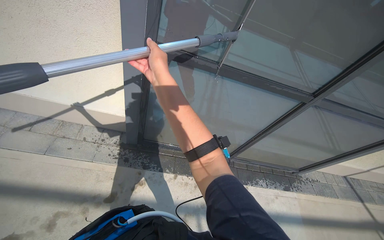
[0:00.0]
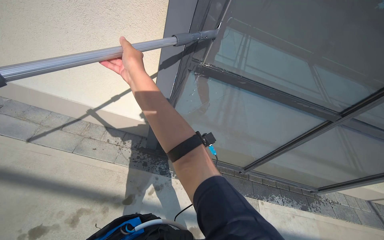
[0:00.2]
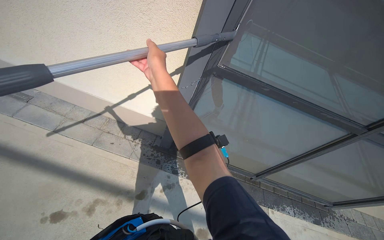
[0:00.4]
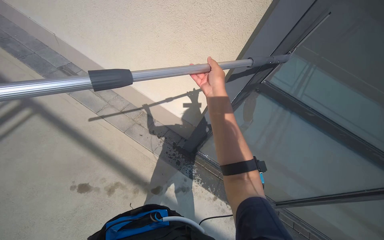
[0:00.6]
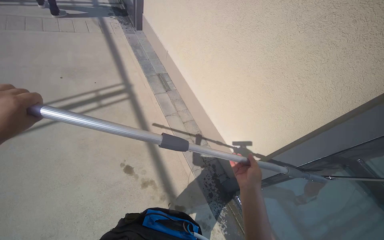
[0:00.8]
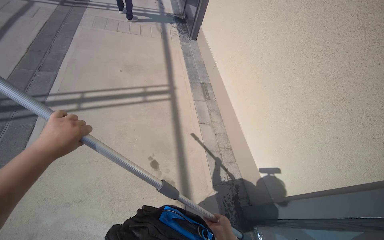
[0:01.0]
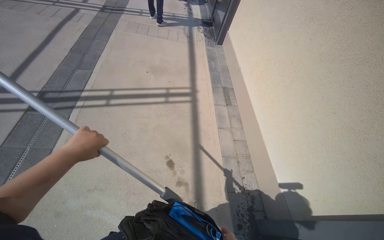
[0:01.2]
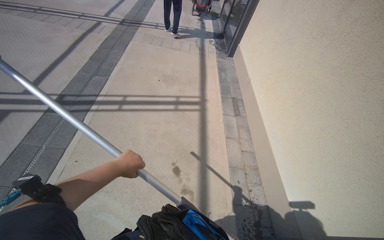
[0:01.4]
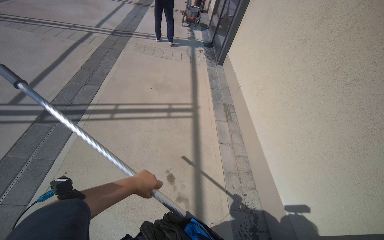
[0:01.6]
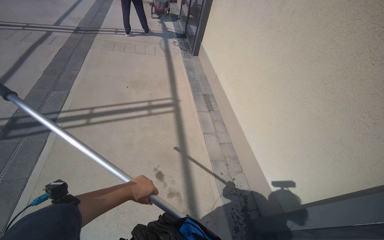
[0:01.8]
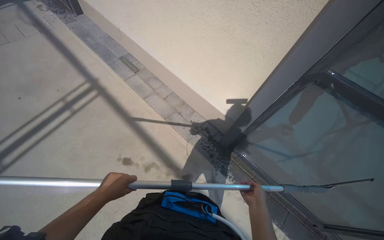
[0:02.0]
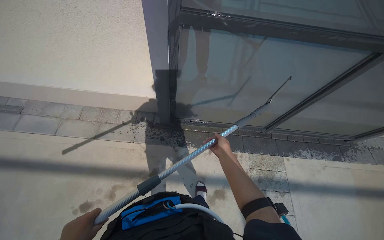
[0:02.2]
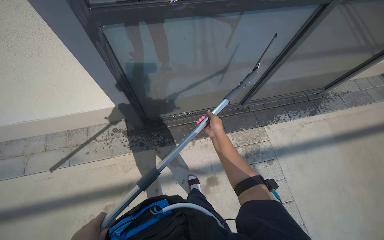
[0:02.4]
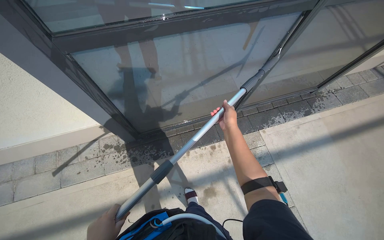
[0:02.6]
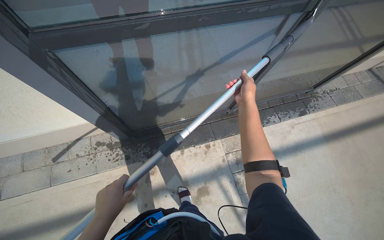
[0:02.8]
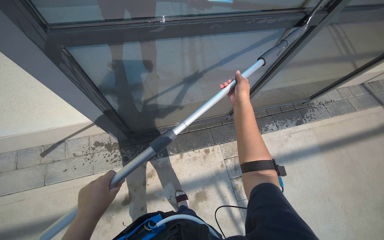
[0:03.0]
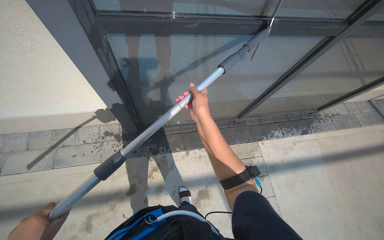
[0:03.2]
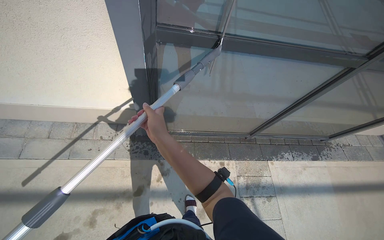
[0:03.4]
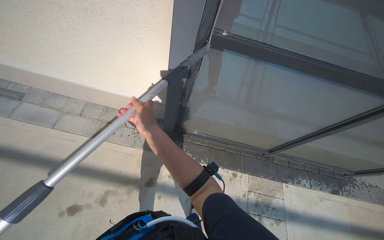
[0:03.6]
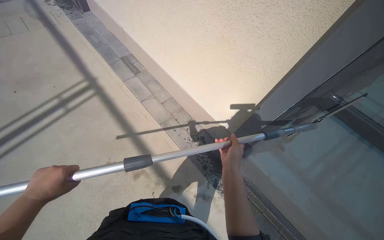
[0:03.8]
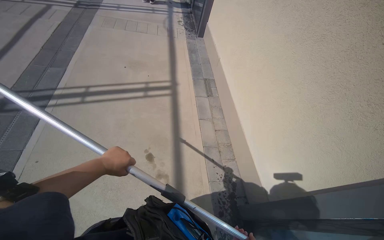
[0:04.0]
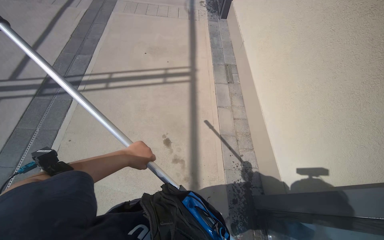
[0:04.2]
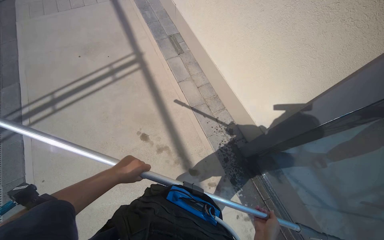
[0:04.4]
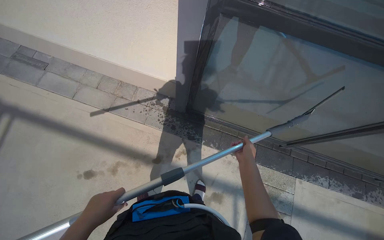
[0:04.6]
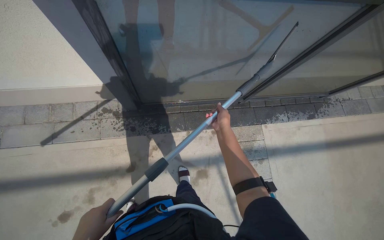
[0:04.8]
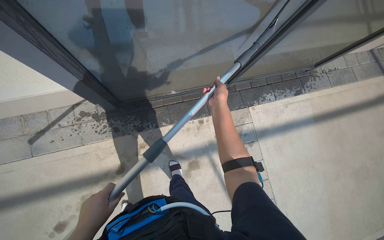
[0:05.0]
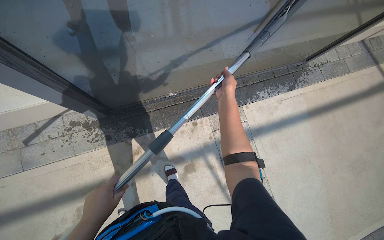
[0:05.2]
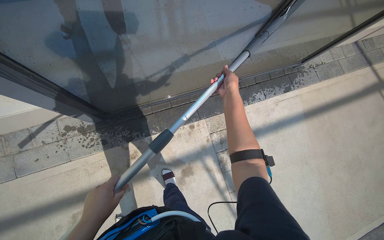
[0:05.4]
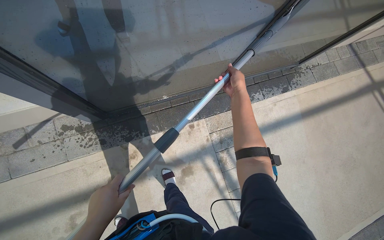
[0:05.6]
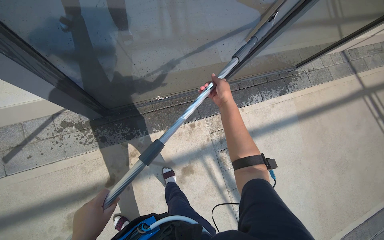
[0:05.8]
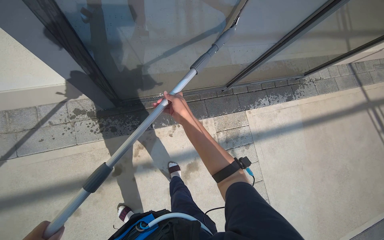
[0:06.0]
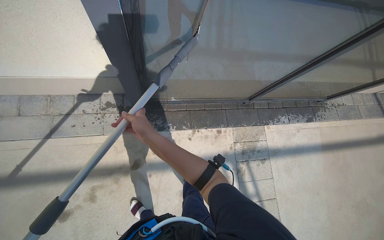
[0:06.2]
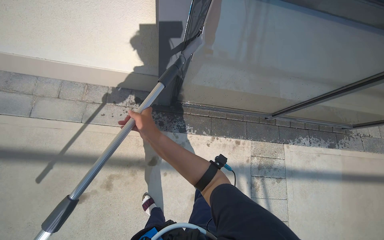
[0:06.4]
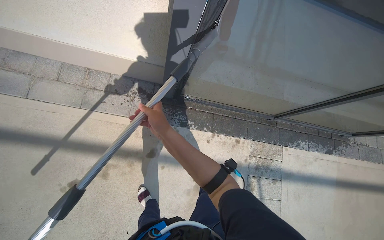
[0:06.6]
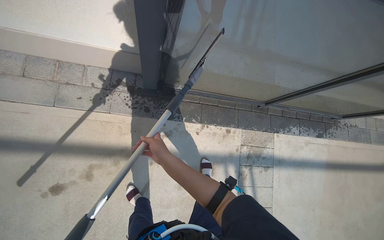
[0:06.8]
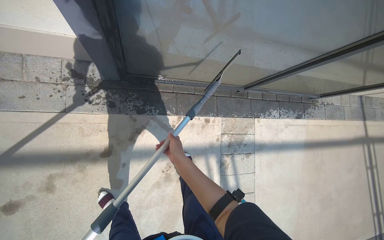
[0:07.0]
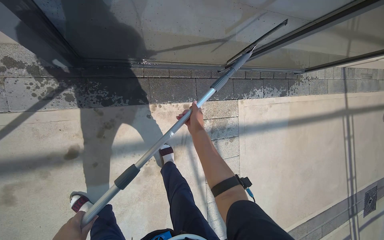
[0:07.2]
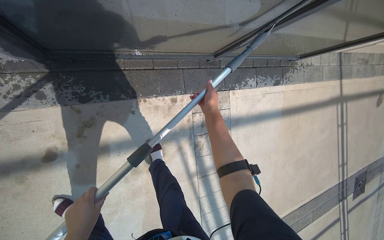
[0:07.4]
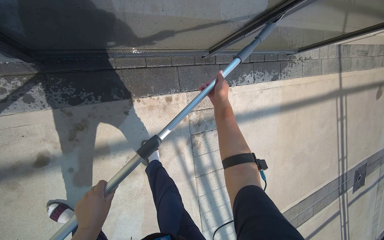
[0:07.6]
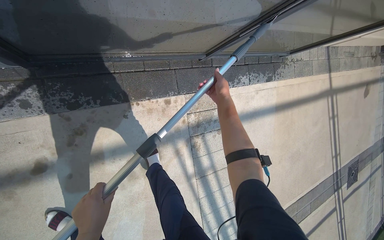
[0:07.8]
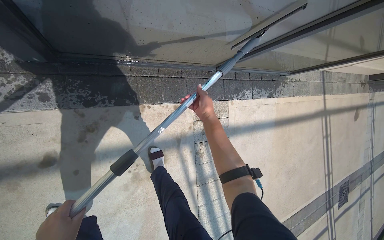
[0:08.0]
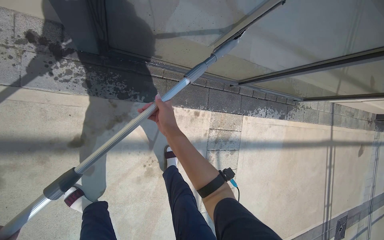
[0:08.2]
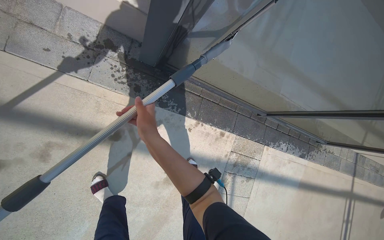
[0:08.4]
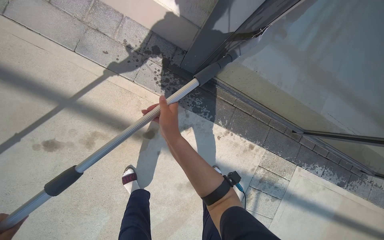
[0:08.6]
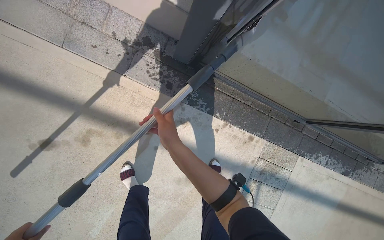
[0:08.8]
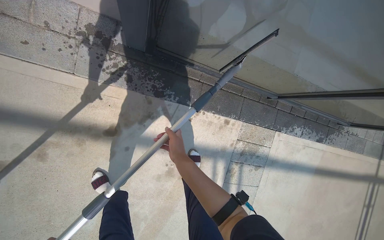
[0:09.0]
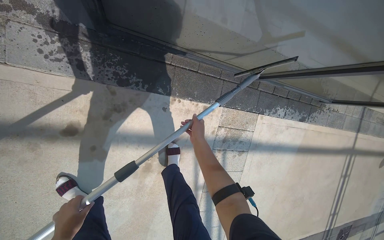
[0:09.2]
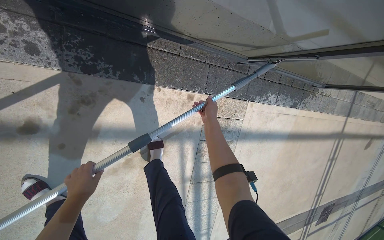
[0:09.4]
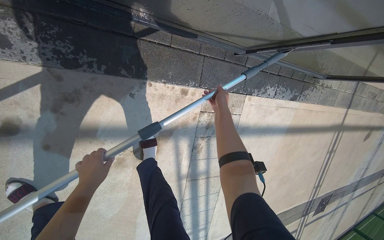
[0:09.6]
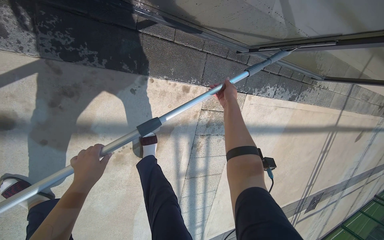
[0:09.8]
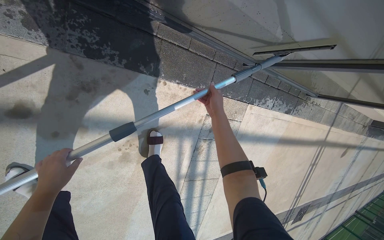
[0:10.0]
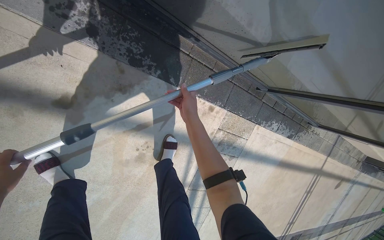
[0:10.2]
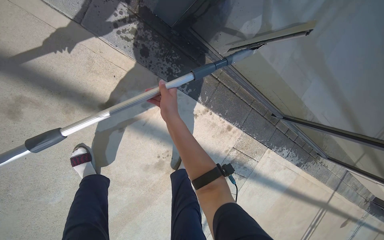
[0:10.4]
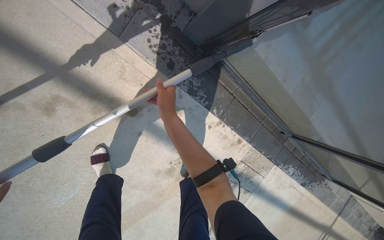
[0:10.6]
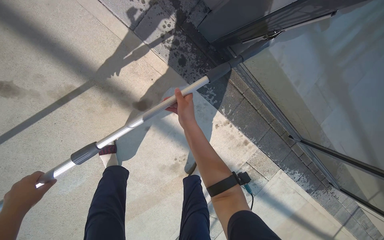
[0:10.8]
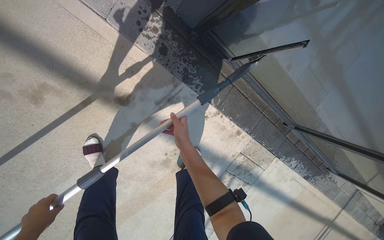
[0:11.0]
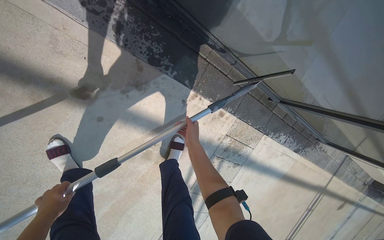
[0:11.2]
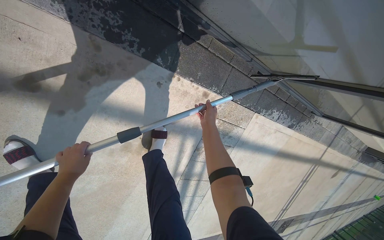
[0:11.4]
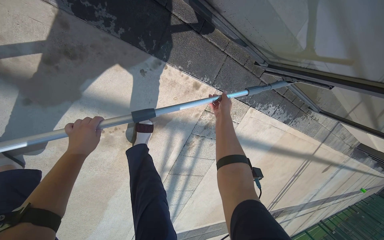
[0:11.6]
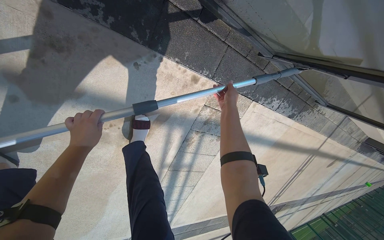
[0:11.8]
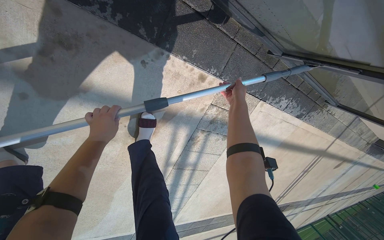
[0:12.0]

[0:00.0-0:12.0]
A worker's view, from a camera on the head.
Job: wiping surfaces.
The whole recording: Cleaning glass window with squeegee. The worker cleans the glass window using a squeegee, then a long pole with a squeegee attachment.
0.0 to 1.6 s: The head turns to the left by approximately 85 degrees. The wearer looks roughly 25 degrees further upward.
3.0 to 4.4 s: The camera is carried approximately 40 cm. The head turns to the left by approximately 80 degrees.
4.4 to 6.0 s: The head turns to the right by roughly 85 degrees. The view tips downward by some 15 degrees.
6.0 to 7.6 s: The view tips downward by roughly 15 degrees. The right hand moves to the right, approximately 30 cm.
7.6 to 9.0 s: The right hand moves to the left, about 60 cm.
9.0 to 10.4 s: The right hand goes approximately 10 cm up the picture, and moves about 50 cm to the right and comes back.
10.4 to 12.0 s: The camera travels roughly 40 cm. The view tilts roughly 20 degrees downward.

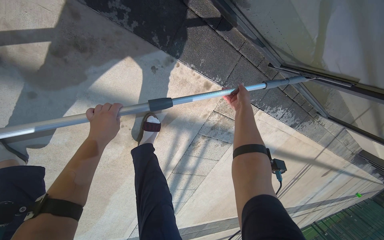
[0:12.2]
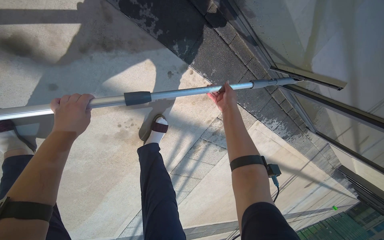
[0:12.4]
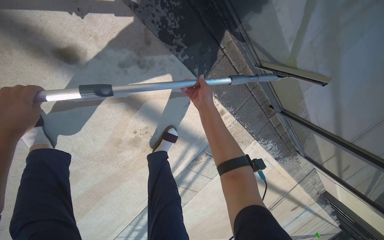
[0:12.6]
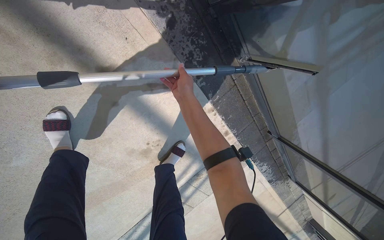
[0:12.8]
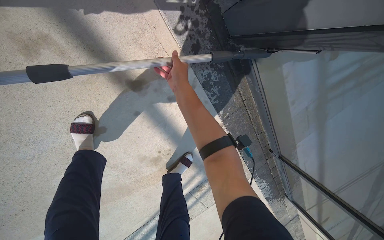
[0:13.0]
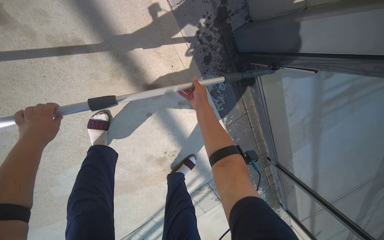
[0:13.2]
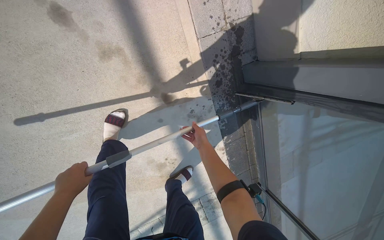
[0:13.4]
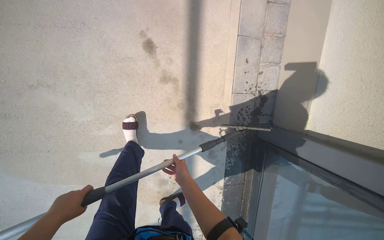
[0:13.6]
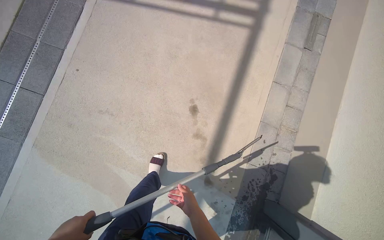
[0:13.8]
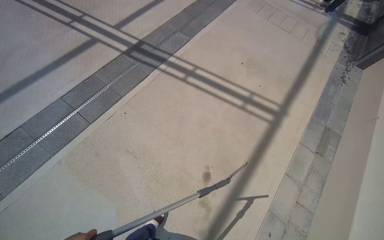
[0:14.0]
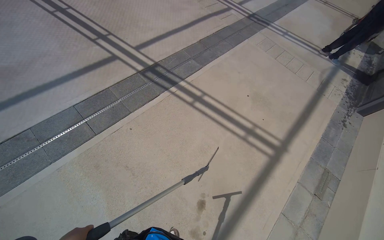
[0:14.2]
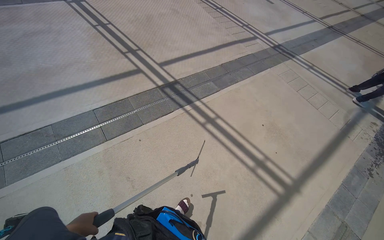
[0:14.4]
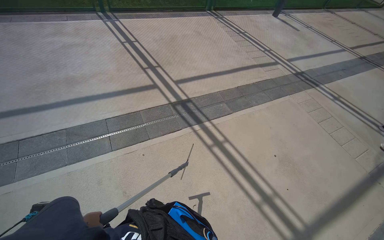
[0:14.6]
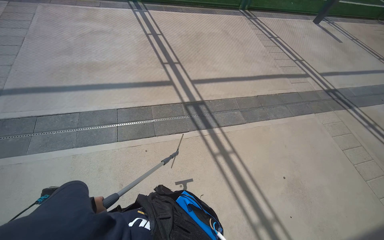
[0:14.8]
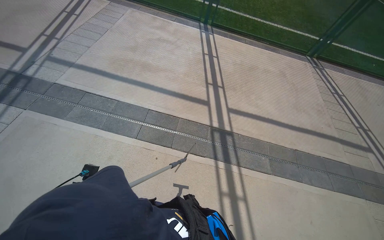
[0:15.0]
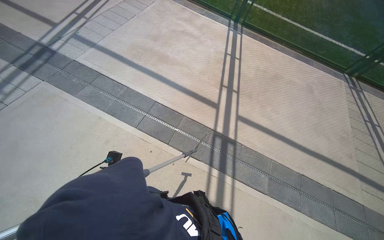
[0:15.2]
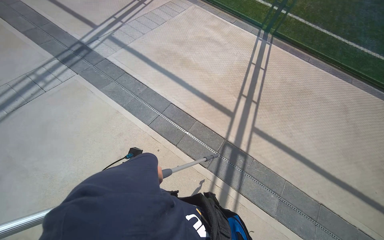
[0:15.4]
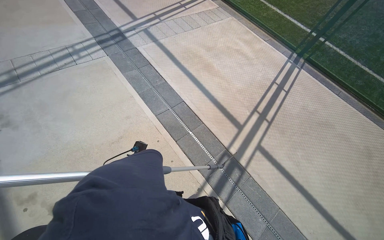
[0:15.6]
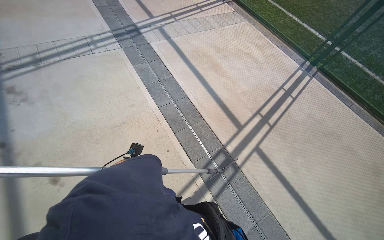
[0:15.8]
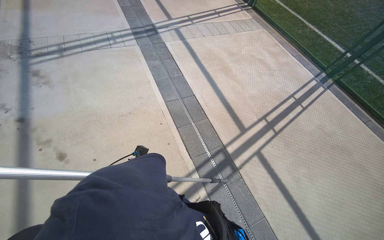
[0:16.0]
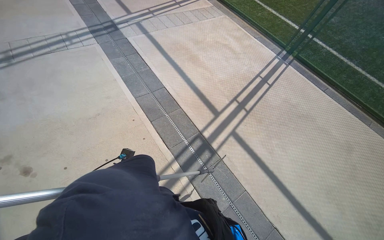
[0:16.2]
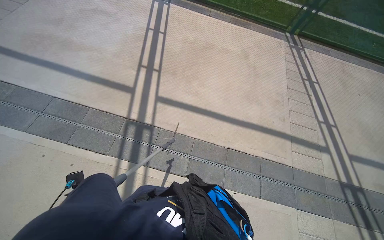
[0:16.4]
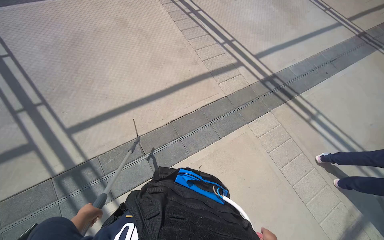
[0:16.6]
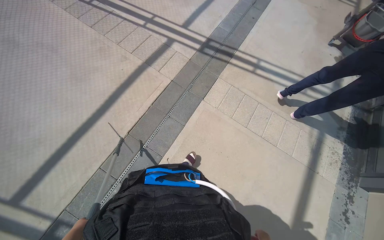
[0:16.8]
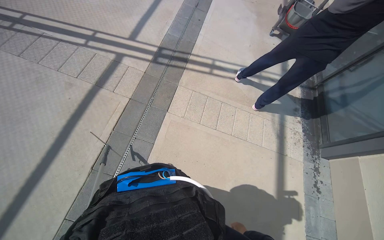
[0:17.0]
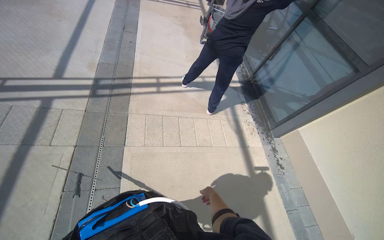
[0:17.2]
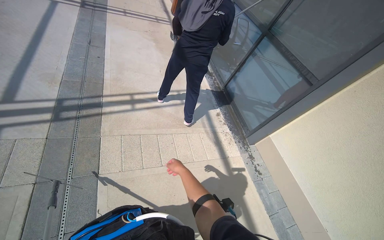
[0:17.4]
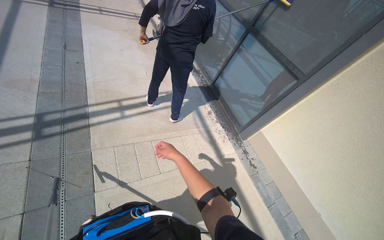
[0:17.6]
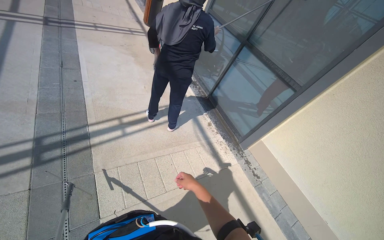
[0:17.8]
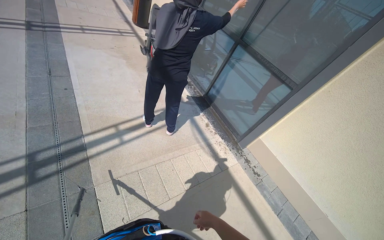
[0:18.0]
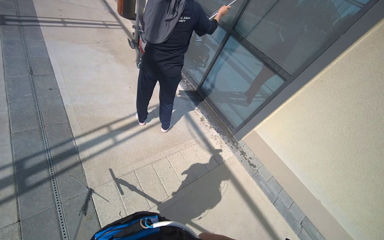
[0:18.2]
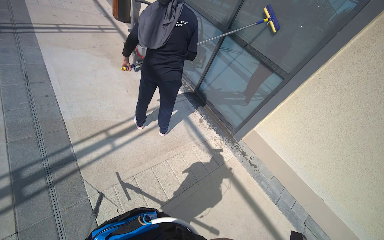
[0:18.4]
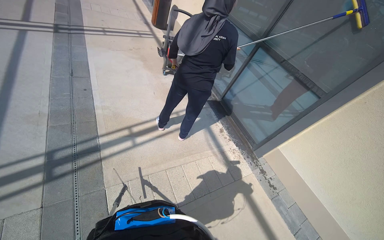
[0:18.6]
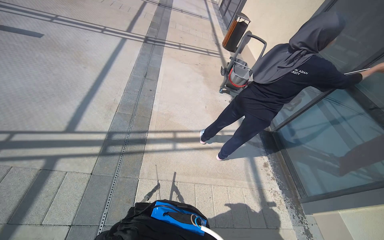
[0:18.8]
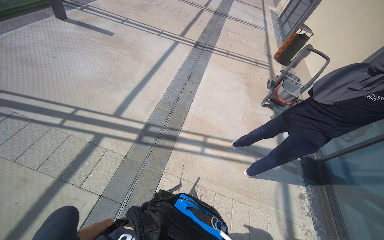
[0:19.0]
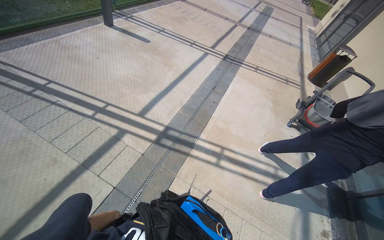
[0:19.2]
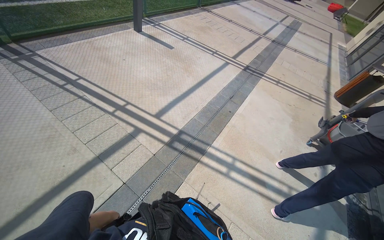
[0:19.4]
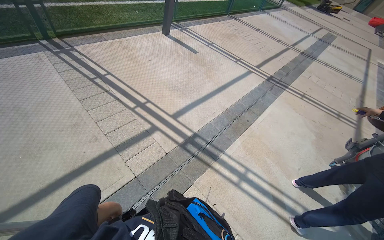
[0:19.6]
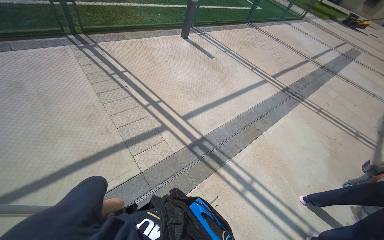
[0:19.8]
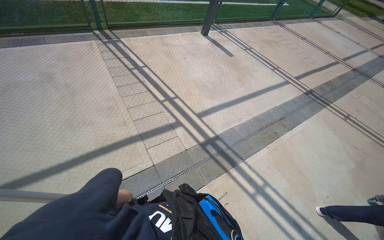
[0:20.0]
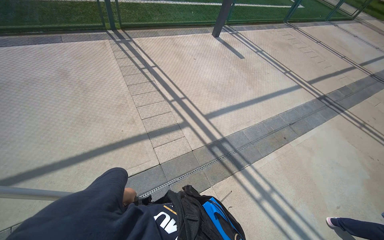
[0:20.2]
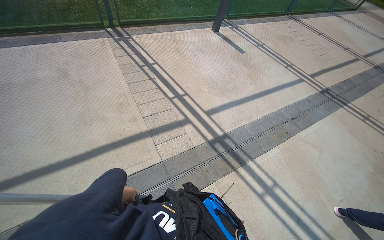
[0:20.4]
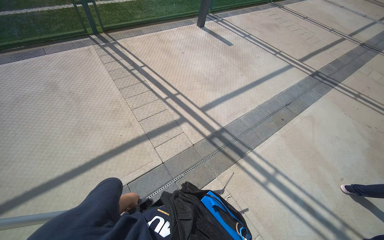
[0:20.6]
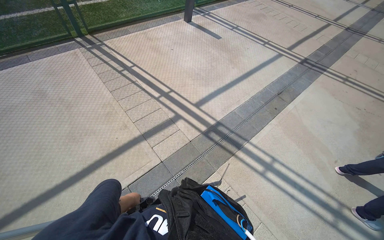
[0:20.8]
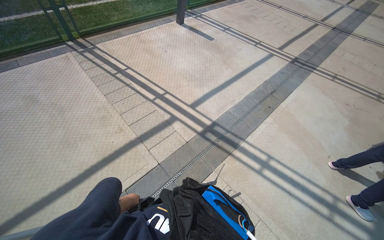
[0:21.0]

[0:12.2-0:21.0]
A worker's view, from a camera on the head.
Job: wiping surfaces.
The whole recording: Cleaning glass window with squeegee. The worker cleans the glass window using a squeegee, then a long pole with a squeegee attachment.
12.2 to 13.6 s: The camera travels some 80 cm. The view tilts approximately 40 degrees upward. The scene rotates clockwise by approximately 55 degrees.
13.6 to 15.2 s: The camera is carried some 1 m. The wearer's head swings roughly 110 degrees to the left. The camera pitches upward, by approximately 60 degrees.
15.2 to 16.6 s: The wearer moves roughly 1 m. The head rotates about 55 degrees to the right. The camera pitches downward, by approximately 15 degrees.
16.6 to 18.0 s: The wearer moves some 1 m. The head turns to the right by about 85 degrees.
18.0 to 19.6 s: The wearer looks some 75 degrees further to the left. The camera pitches upward, by about 15 degrees.
19.6 to 21.0 s: The left hand moves nearer and farther over about 15 cm, changing direction 2 times.
